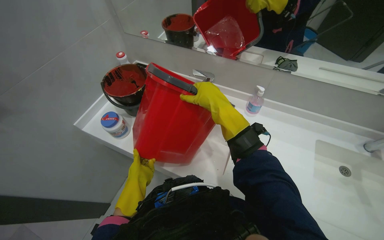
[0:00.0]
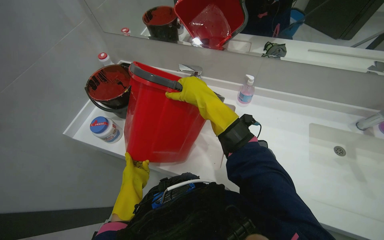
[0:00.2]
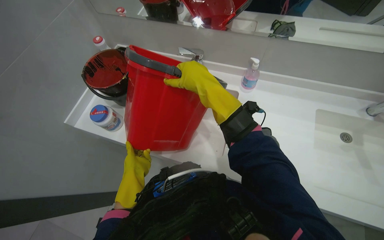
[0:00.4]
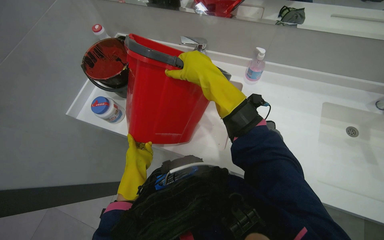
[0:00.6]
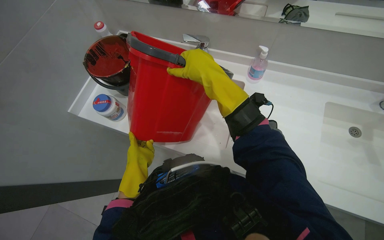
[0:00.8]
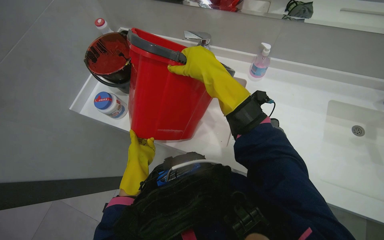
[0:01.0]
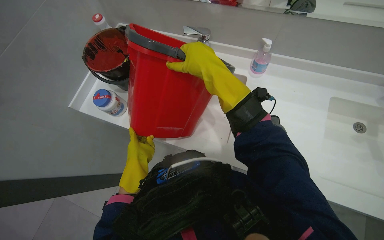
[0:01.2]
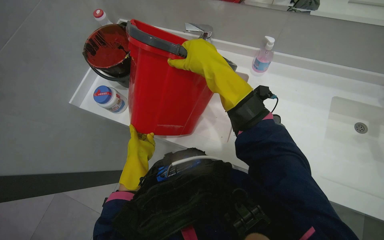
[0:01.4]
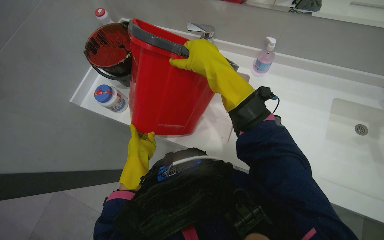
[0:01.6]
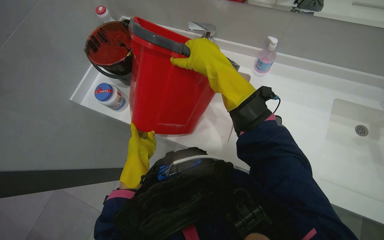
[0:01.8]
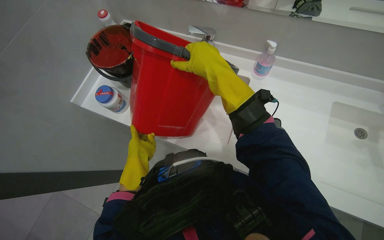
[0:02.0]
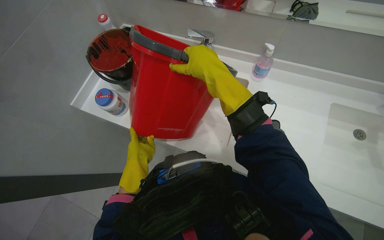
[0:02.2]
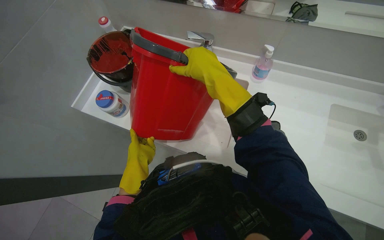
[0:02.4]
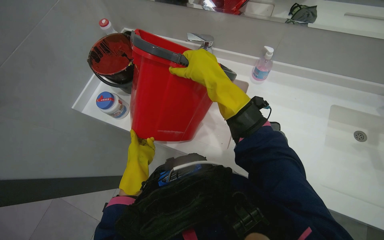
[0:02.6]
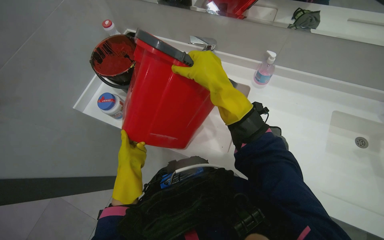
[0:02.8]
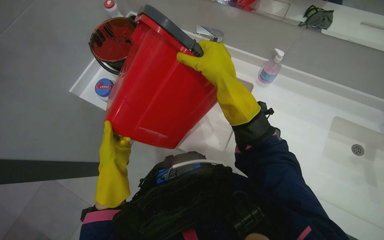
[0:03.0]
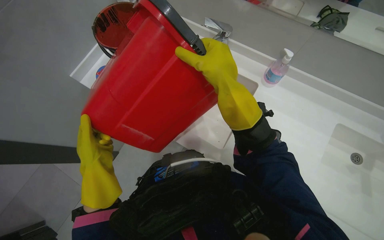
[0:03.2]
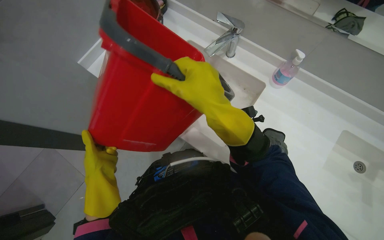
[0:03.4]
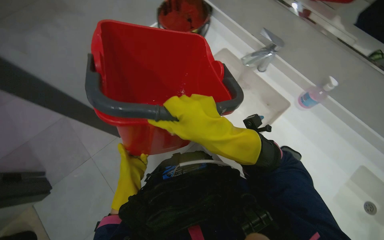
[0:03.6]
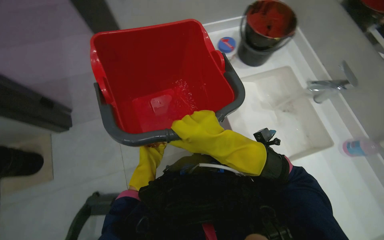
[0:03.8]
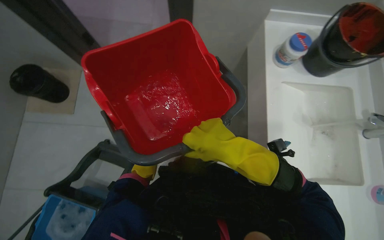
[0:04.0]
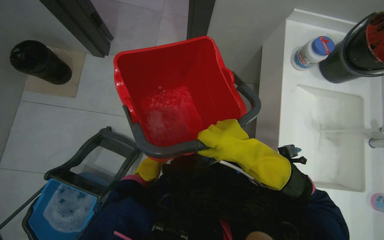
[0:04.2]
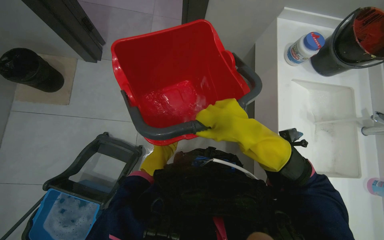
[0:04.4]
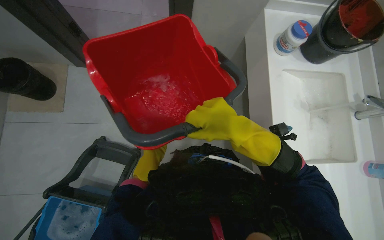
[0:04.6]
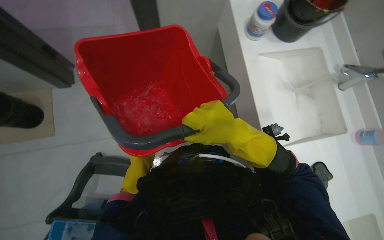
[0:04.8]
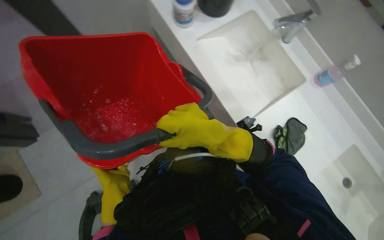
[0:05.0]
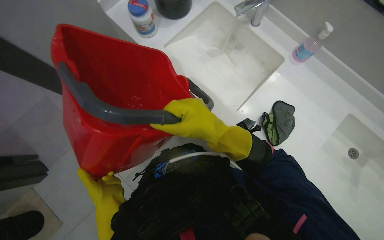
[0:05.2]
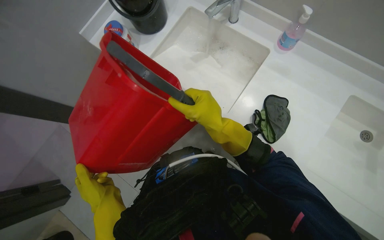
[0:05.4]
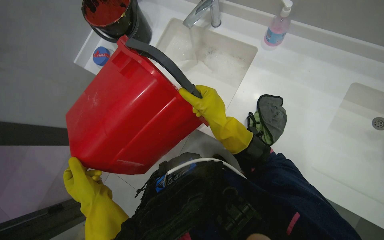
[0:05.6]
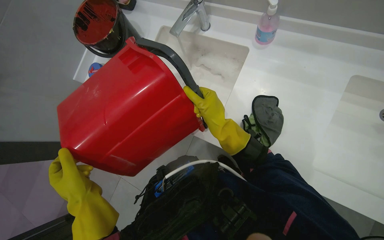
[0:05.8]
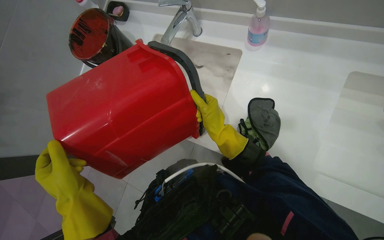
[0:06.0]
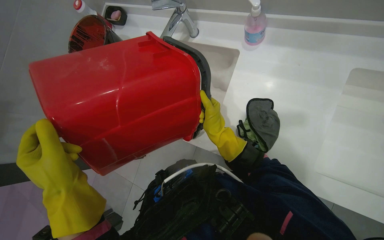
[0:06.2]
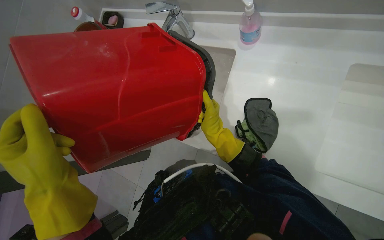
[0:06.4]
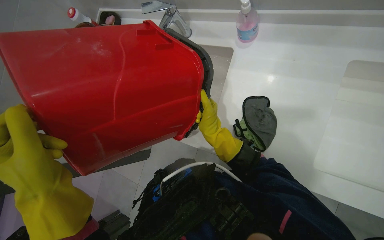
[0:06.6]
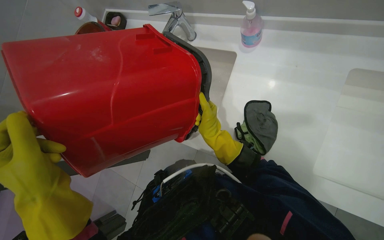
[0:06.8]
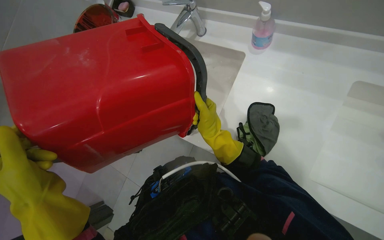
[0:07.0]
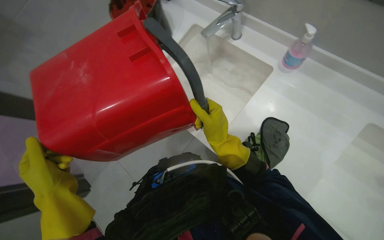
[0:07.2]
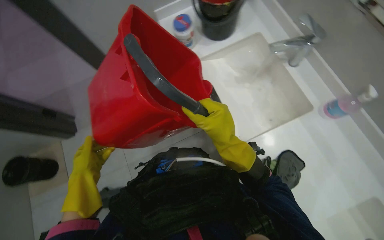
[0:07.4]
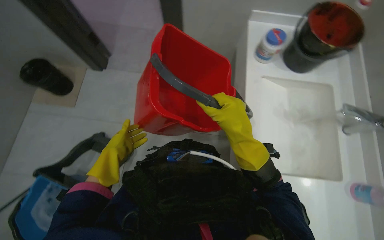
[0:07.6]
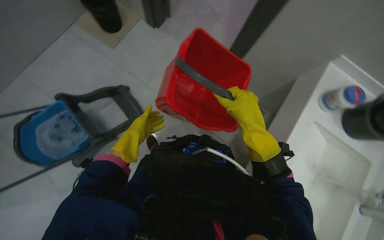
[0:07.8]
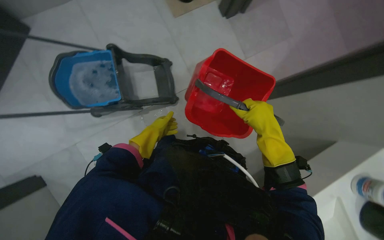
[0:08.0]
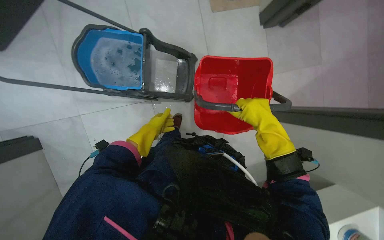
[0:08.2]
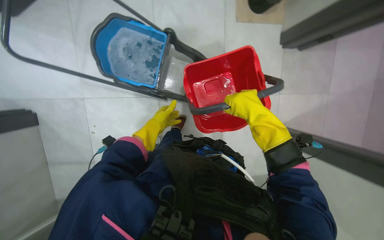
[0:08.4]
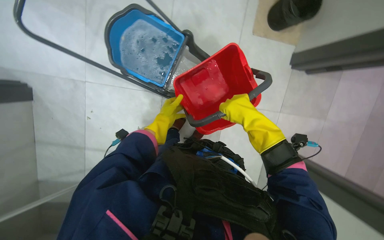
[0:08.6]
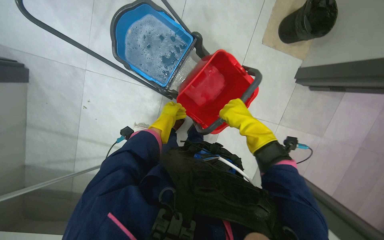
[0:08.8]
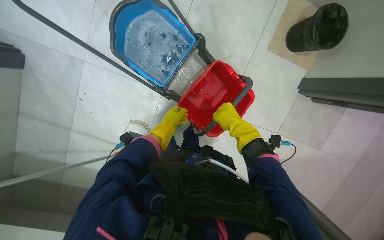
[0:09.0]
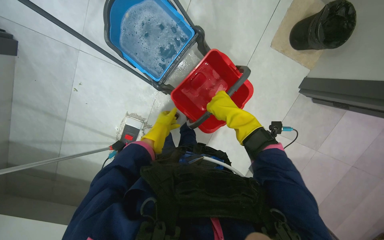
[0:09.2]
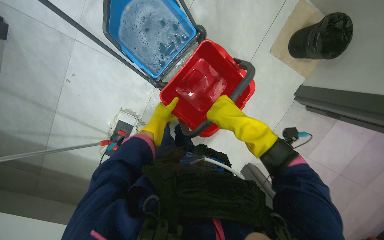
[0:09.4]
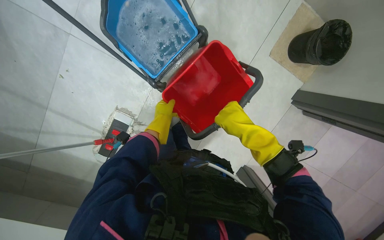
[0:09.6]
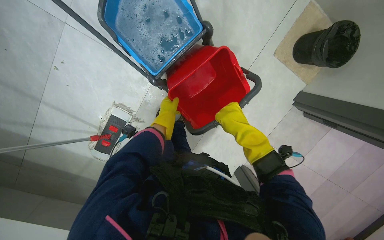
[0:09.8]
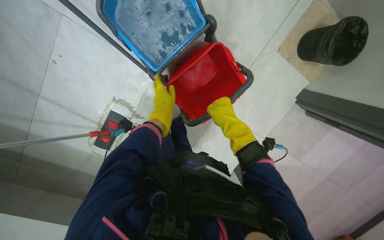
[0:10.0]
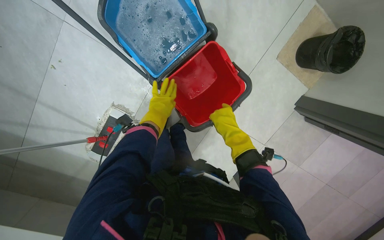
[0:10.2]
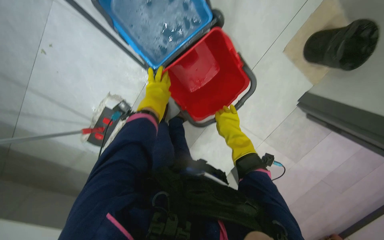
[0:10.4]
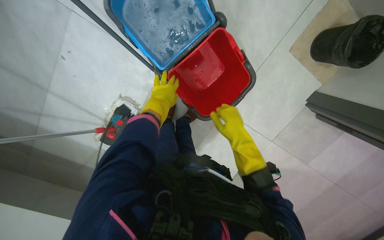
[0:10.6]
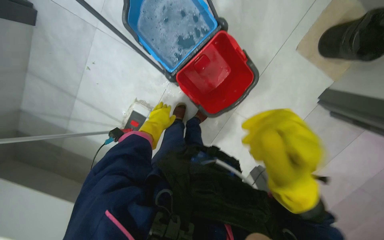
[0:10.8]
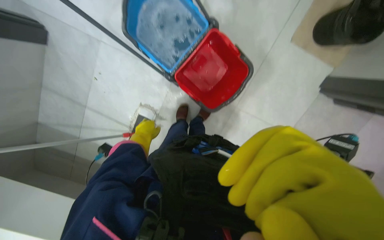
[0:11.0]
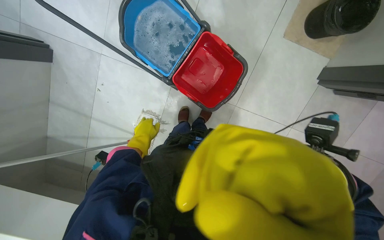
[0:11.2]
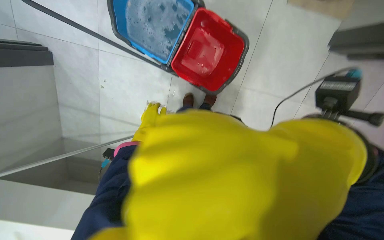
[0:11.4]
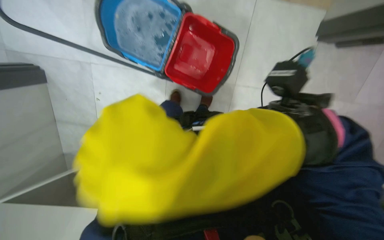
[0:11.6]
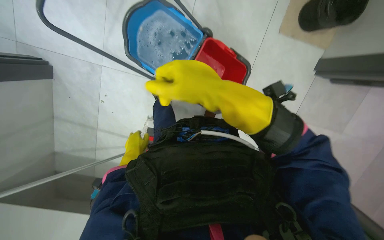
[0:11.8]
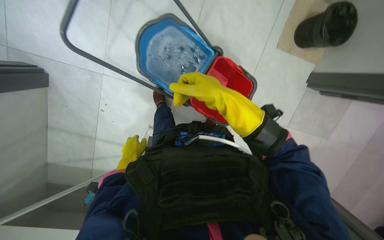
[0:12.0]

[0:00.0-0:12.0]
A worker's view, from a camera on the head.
Job: preparing cleaning supplies.
The whole recording: Emptying and refilling cleaning buckets. The worker empties dirty water from cleaning buckets into the sink and refills a bucket with clean water.
0.0 to 1.6 s: The camera pitches downward, by about 15 degrees.
1.6 to 3.0 s: The hands make small movements and keep their place.
3.0 to 4.4 s: The head rotates some 65 degrees to the left.
4.4 to 6.0 s: Everything in view rotates about 75 degrees counterclockwise.
6.0 to 7.6 s: Everything in view rotates roughly 65 degrees clockwise.
7.6 to 9.0 s: The scene rotates clockwise by approximately 100 degrees.
9.0 to 10.4 s: The left hand moves up the picture, approximately 10 cm.
10.4 to 12.0 s: The view tilts roughly 10 degrees upward.

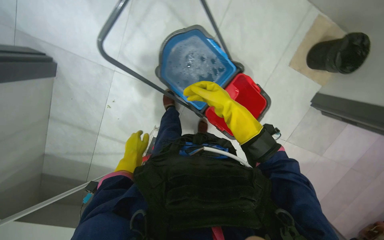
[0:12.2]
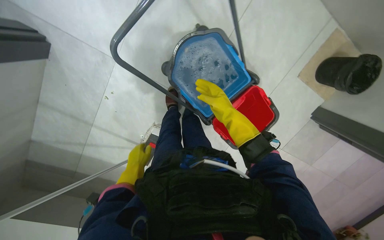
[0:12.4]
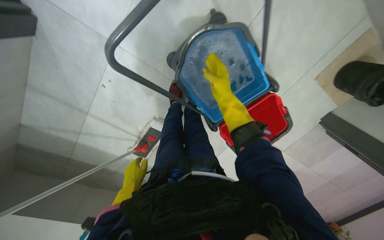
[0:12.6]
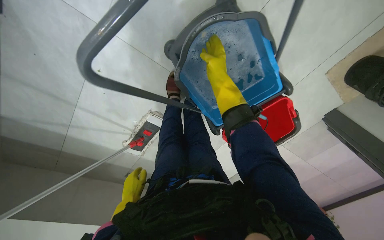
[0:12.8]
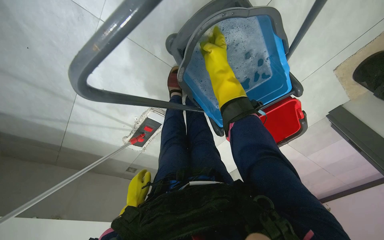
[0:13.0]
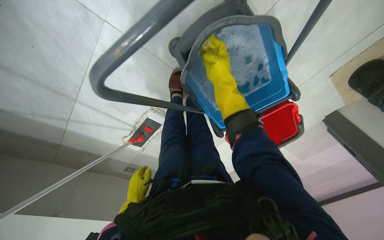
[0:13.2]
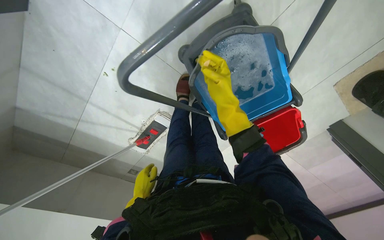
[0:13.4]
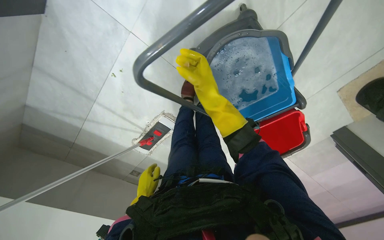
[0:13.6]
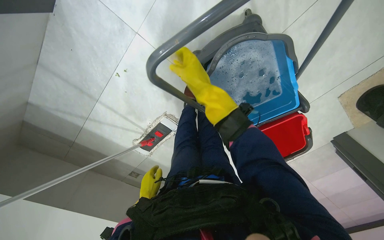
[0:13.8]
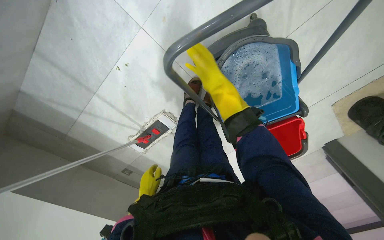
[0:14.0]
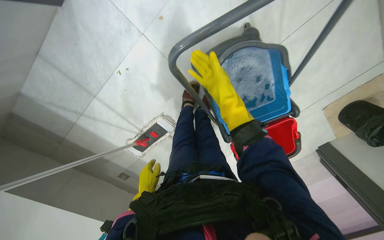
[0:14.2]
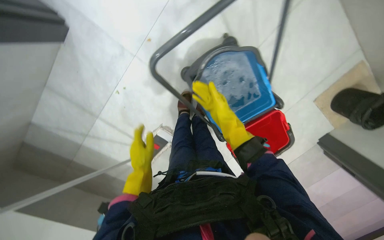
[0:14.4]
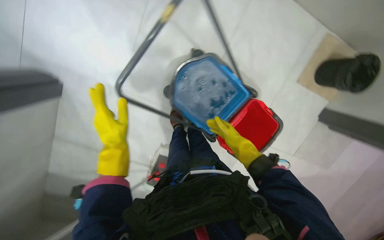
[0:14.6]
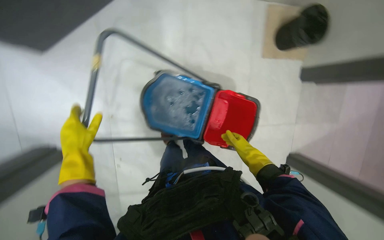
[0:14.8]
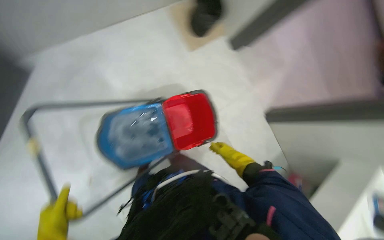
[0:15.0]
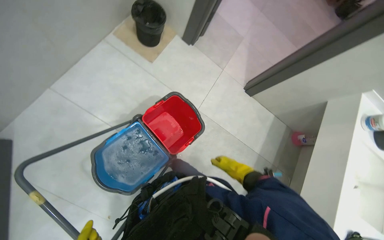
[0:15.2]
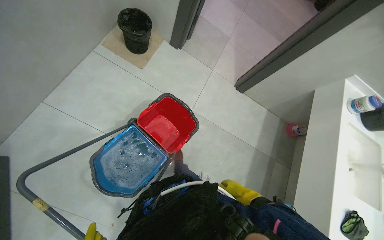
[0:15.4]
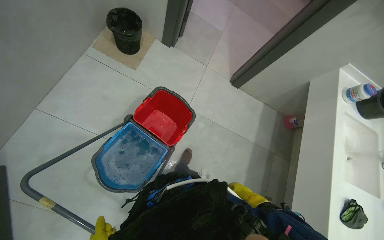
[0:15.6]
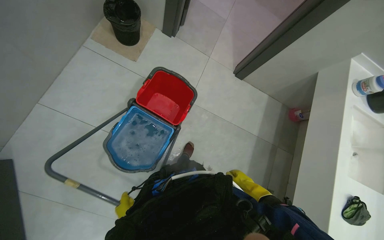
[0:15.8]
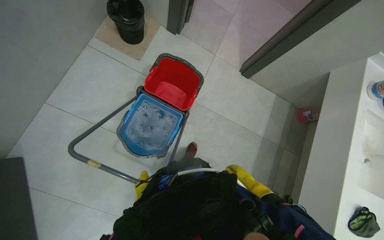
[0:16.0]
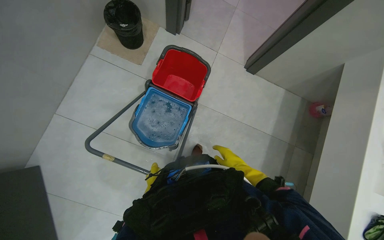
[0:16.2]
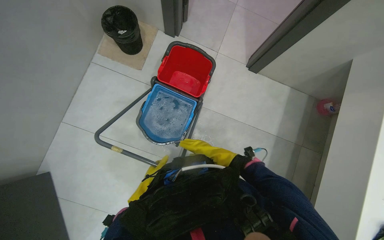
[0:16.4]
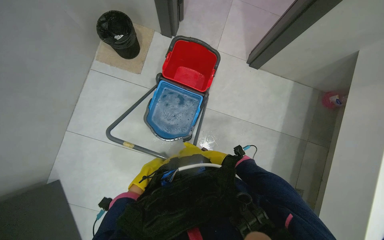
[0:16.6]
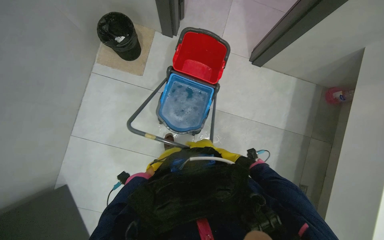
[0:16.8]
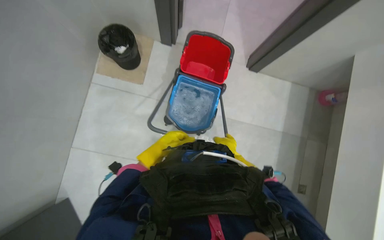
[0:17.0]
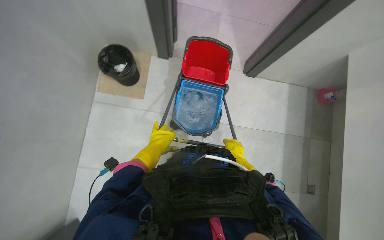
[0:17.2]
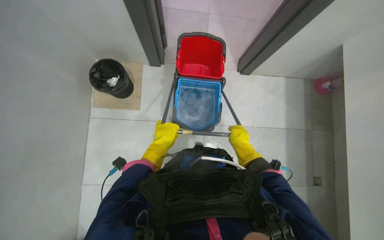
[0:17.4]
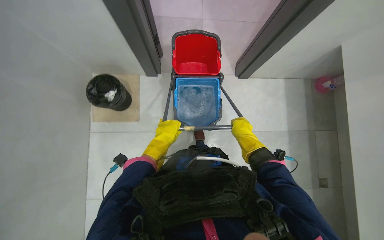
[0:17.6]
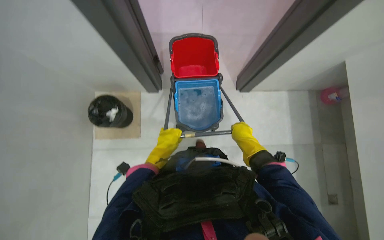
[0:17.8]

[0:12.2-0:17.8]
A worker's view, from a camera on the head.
Job: preparing cleaning supplies.
The whole recording: Emptying and refilling cleaning buckets. The worker empties dirty water from cleaning buckets into the sink and refills a bucket with clean water.
12.2 to 13.6 s: The view tilts approximately 10 degrees downward. The right hand travels to the left by about 20 cm, and moves roughly 30 cm up the picture and comes back.
13.6 to 15.0 s: The head travels some 50 cm. The view tilts some 20 degrees upward. Everything in view rotates approximately 75 degrees counterclockwise.
15.0 to 16.4 s: Everything in view rotates roughly 35 degrees counterclockwise.
16.4 to 17.8 s: The left hand is displaced up the picture by about 20 cm.

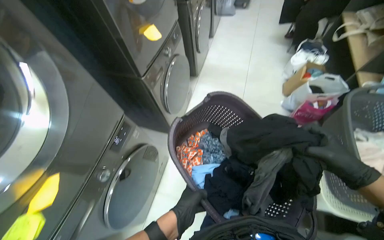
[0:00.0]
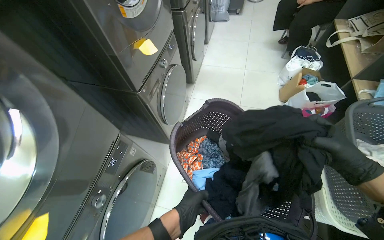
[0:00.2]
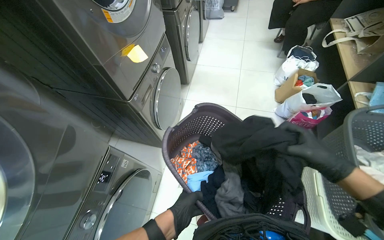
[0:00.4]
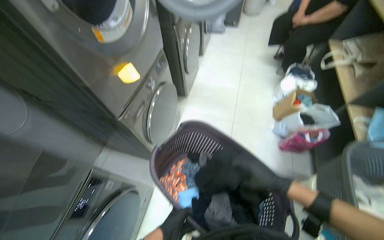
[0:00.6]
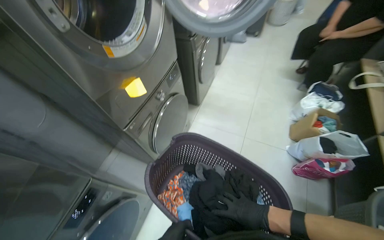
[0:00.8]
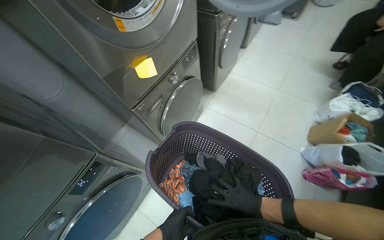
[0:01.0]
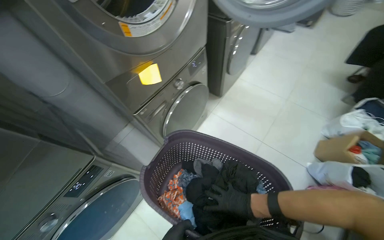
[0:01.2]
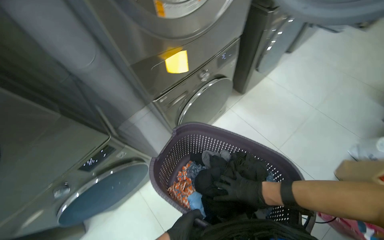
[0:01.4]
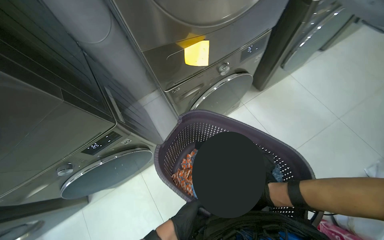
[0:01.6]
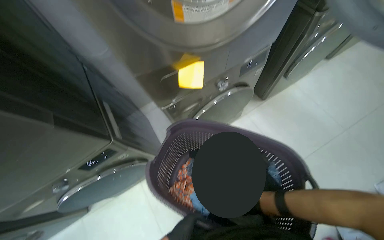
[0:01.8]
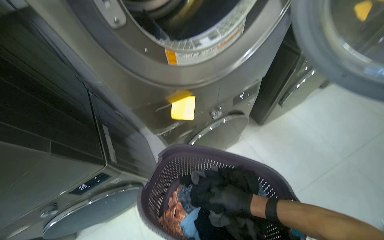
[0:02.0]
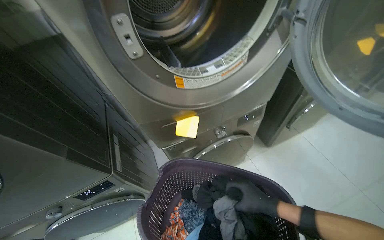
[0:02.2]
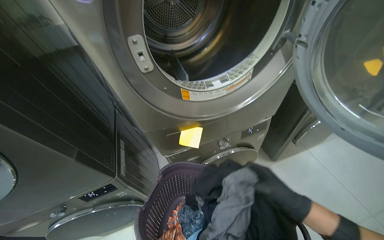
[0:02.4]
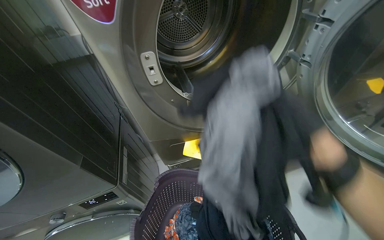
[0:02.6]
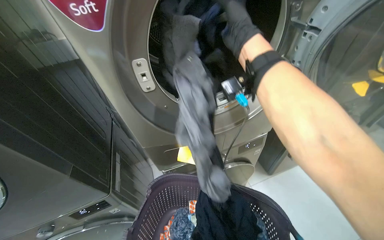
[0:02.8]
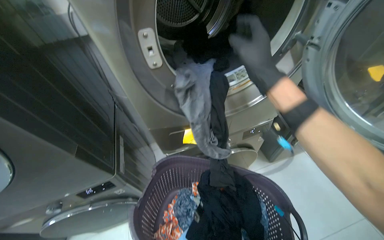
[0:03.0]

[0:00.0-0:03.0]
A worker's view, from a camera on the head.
Job: managing laundry.
The whole recording: Unloading and setting laundry machine. The worker takes clothes from the basket and loads them into the washing machine.
0.0 to 1.6 s: The camera is carried approximately 50 cm. The wearer looks approximately 40 degrees further to the left. The view tilts approximately 15 degrees downward.
1.6 to 3.0 s: The view tips upward by about 15 degrees.
